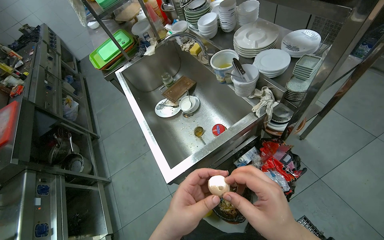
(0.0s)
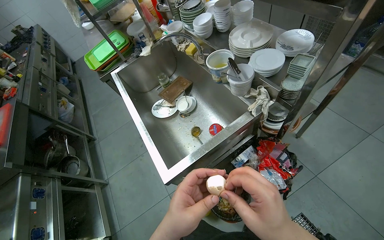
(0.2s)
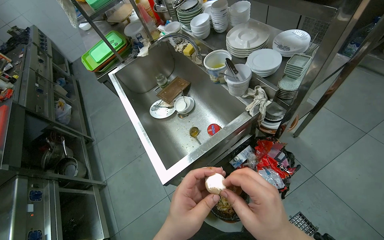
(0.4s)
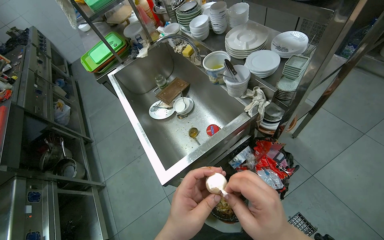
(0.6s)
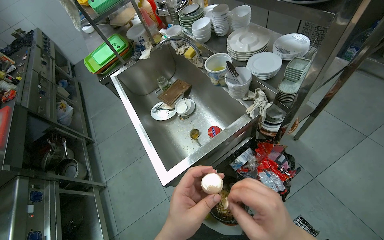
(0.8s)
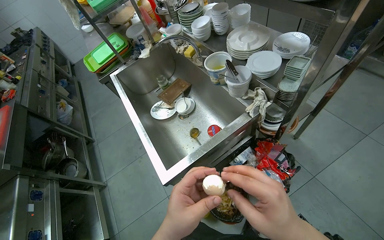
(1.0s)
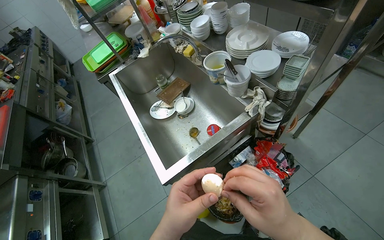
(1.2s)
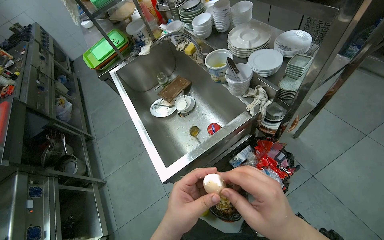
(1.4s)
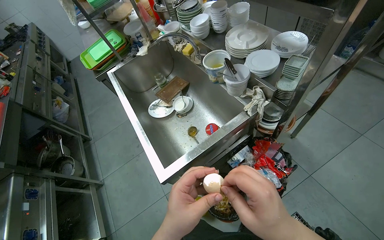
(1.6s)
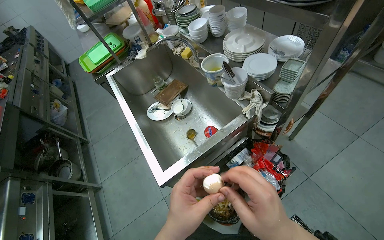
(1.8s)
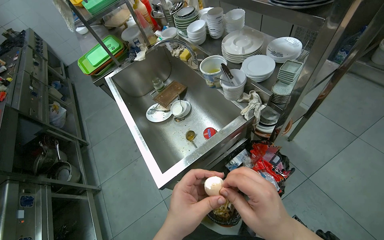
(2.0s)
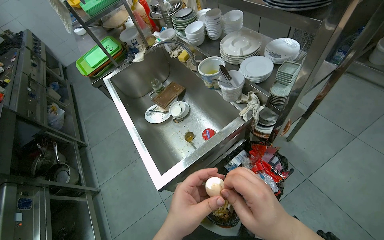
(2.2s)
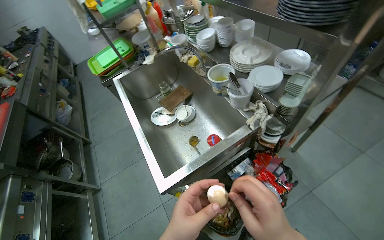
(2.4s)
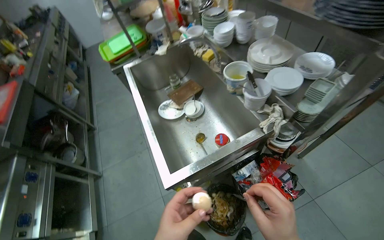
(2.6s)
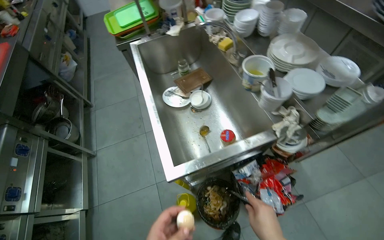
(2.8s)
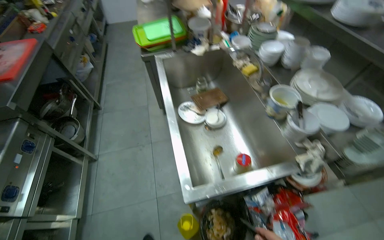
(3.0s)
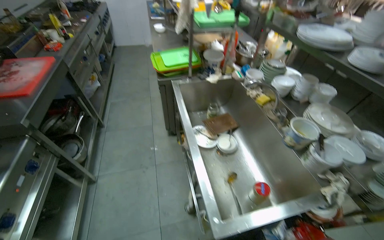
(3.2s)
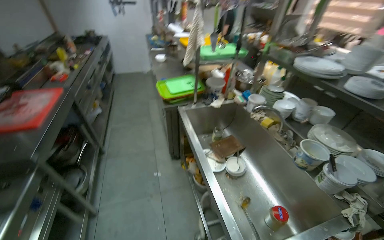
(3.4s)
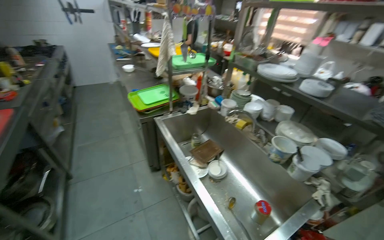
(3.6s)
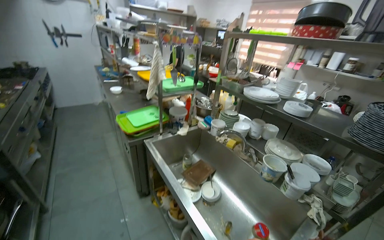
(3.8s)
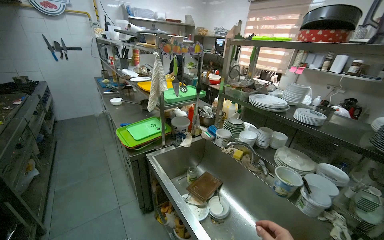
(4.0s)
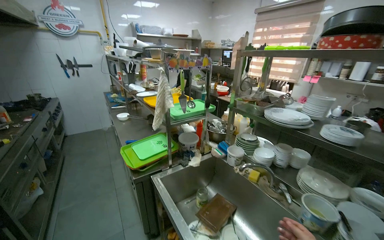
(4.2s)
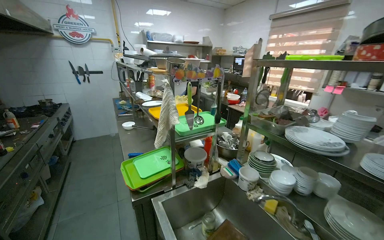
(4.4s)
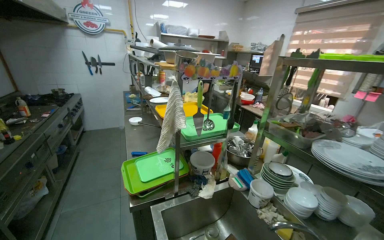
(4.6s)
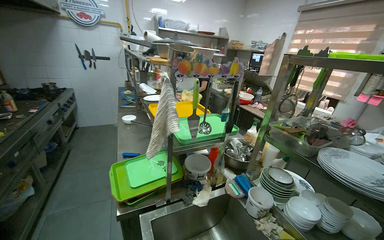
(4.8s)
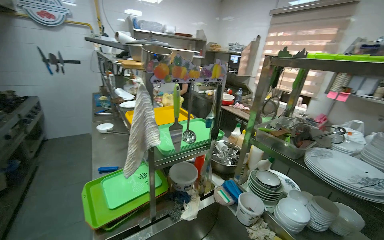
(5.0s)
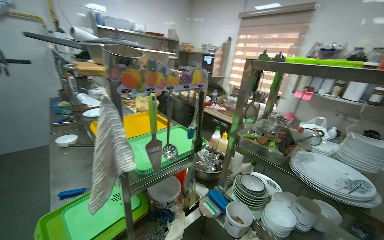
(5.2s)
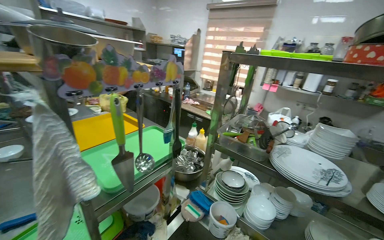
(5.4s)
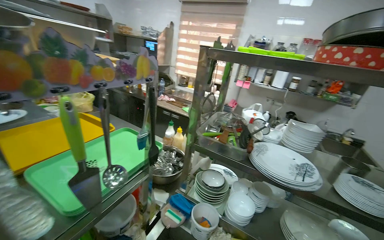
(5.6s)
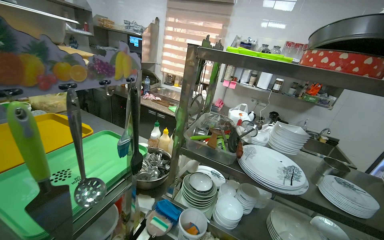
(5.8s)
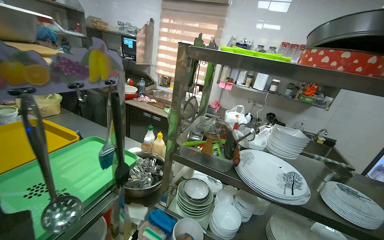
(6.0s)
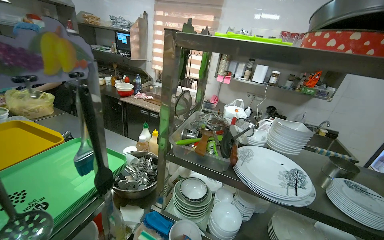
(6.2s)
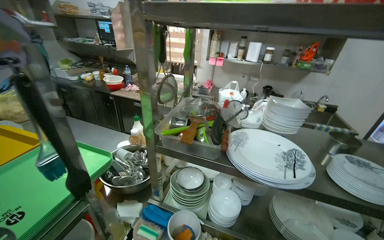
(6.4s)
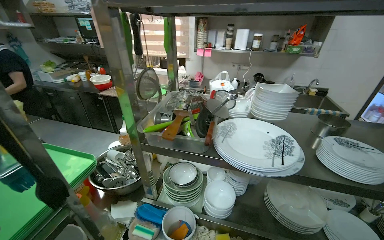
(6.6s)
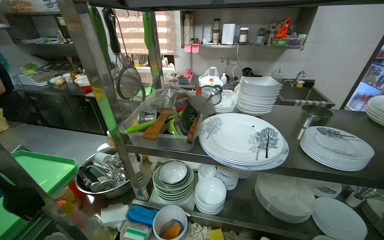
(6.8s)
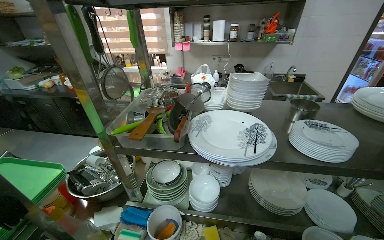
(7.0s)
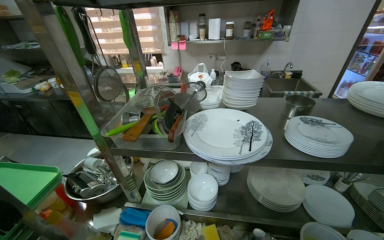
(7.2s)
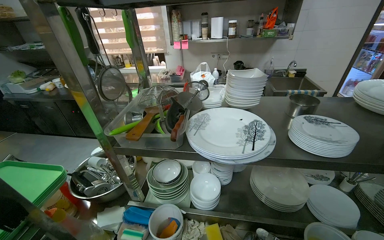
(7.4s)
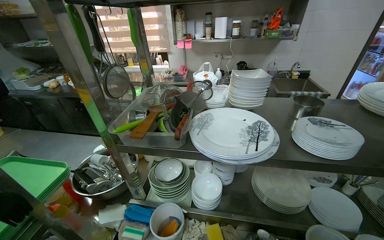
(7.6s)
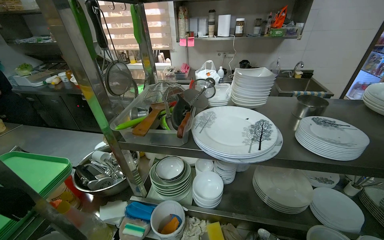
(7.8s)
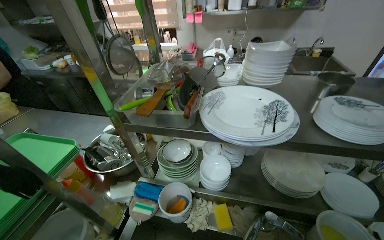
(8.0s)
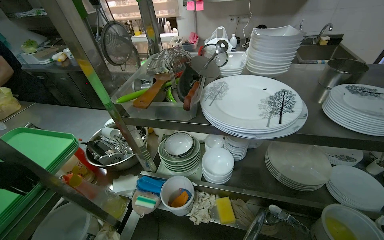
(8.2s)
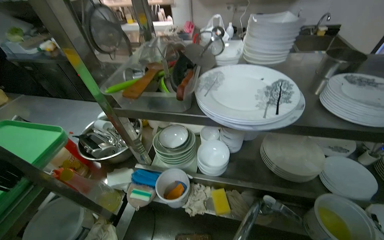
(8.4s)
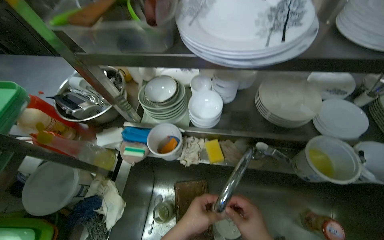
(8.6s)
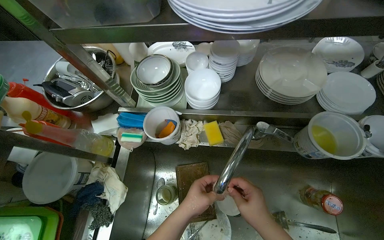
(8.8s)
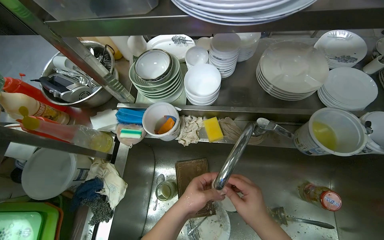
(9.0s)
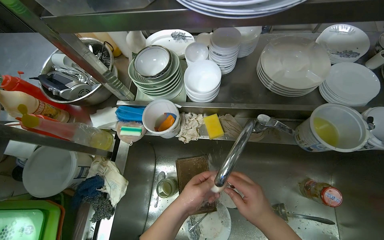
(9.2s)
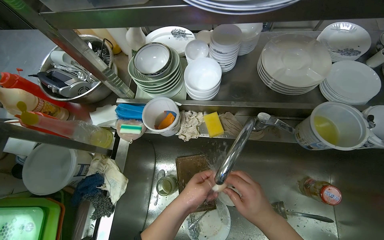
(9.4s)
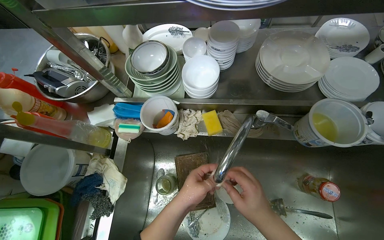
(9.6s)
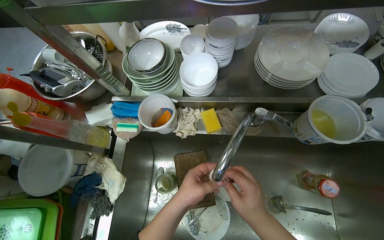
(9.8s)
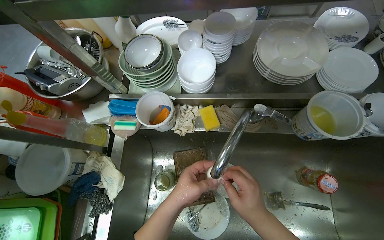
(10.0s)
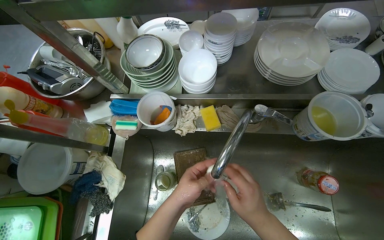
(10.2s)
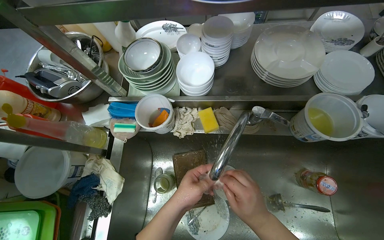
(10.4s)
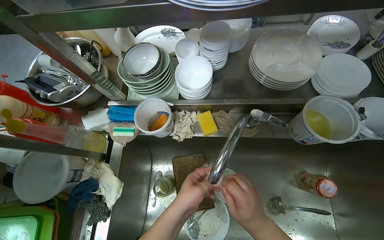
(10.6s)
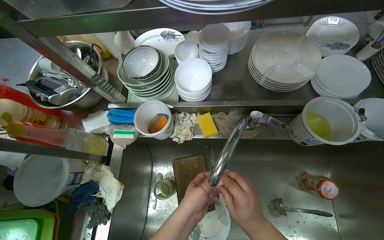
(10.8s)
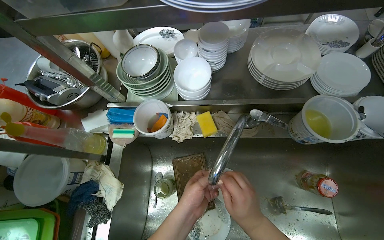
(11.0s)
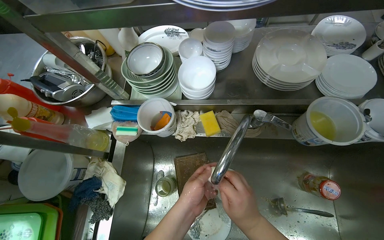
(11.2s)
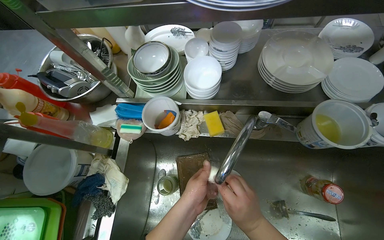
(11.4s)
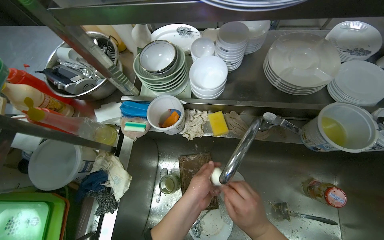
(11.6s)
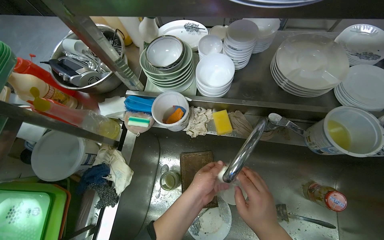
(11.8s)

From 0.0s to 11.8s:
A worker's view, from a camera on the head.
Job: preparing food.
The whole recording: Peeling and washing a boiled egg. The worker peels the shell off a boiled egg and then washes it under running water.
From 3.0s to 4.4s: The camera travels approximately 50 cm. The view tips upward by approximately 30 degrees.
From 4.4s to 6.0s: The head travels roughly 60 cm. The view swings approximately 40 degrees to the right.
From 7.4s to 8.8s: The wearer looks roughly 35 degrees further downward.
From 8.8s to 11.8s: The hands work in one place, with small movements.

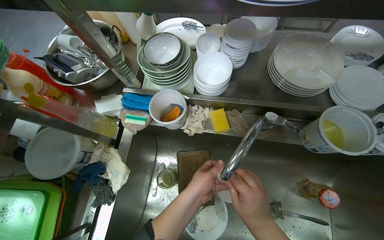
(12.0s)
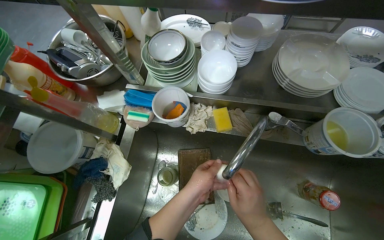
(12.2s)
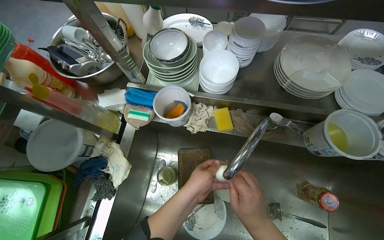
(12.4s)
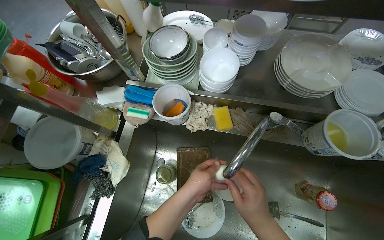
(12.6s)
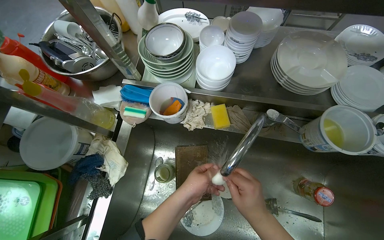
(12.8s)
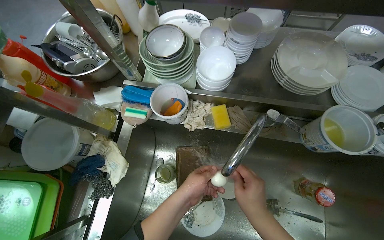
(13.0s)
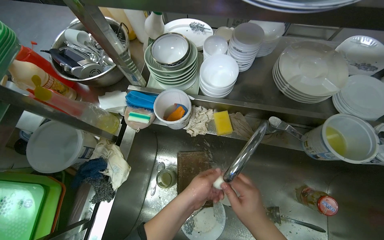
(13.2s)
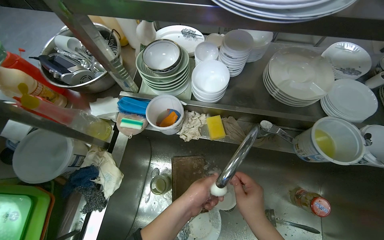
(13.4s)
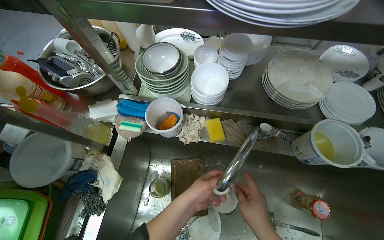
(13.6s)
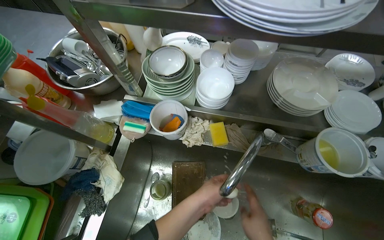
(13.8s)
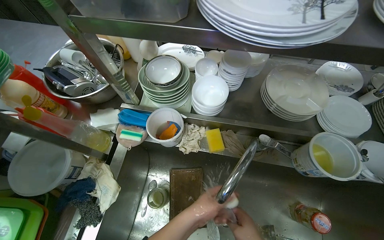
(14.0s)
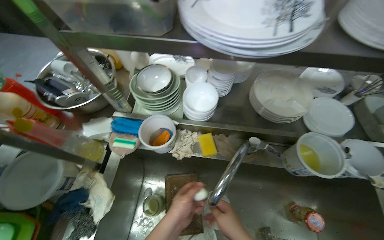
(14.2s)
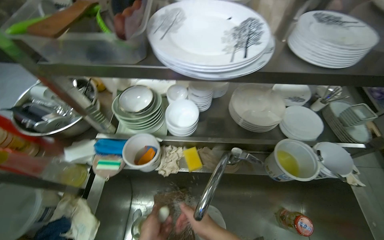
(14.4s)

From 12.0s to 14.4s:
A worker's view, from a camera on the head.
Job: preparing food.
The whole recording: Peeling and washing a boiled egg. The worker peels the shell off a boiled egg and then washes it under running water.
From 12.0s to 13.2s: The hands make small movements and keep their place.
From 13.2s to 14.4s: The camera pitches upward, by approximately 15 degrees.

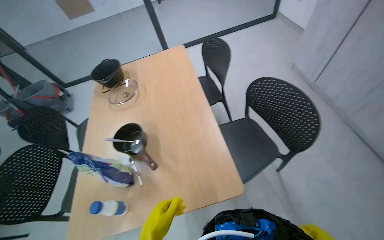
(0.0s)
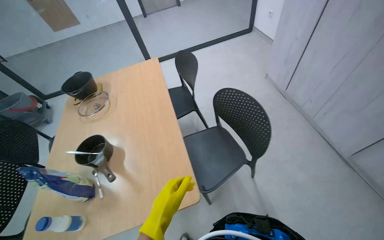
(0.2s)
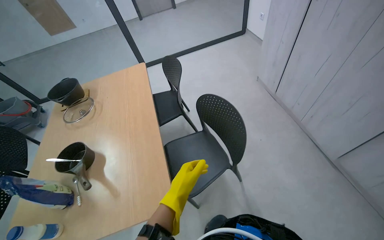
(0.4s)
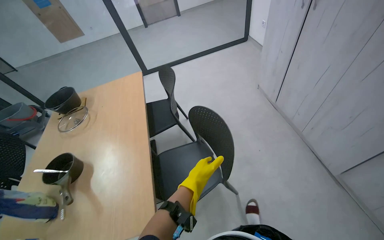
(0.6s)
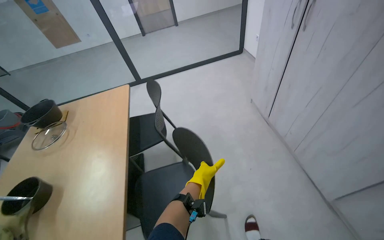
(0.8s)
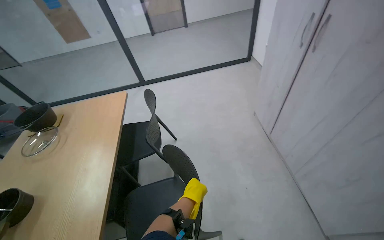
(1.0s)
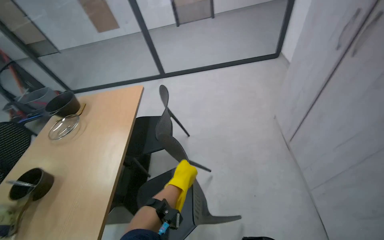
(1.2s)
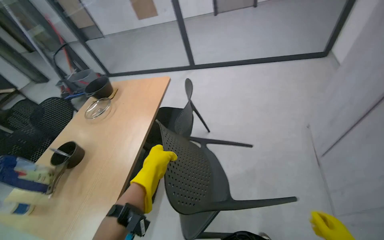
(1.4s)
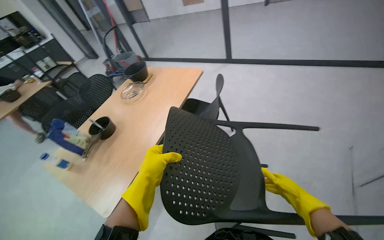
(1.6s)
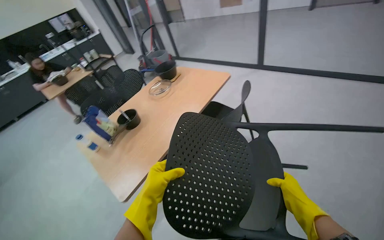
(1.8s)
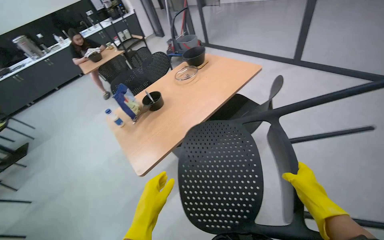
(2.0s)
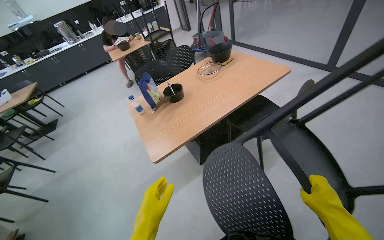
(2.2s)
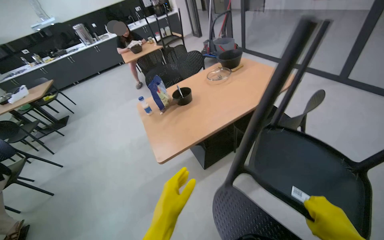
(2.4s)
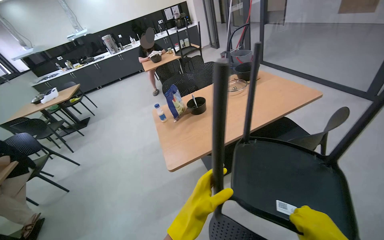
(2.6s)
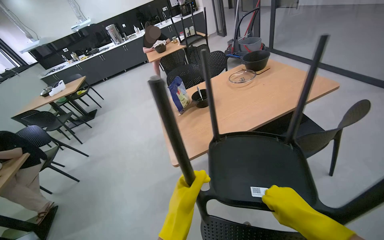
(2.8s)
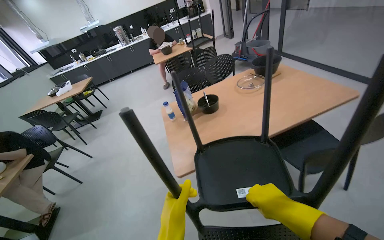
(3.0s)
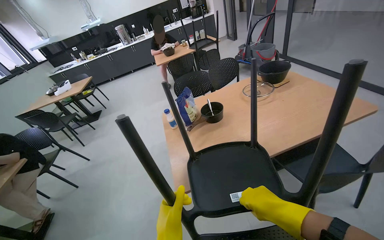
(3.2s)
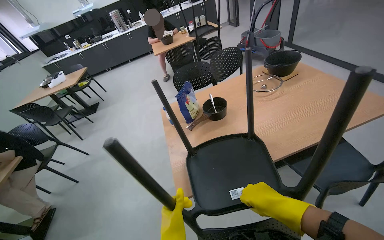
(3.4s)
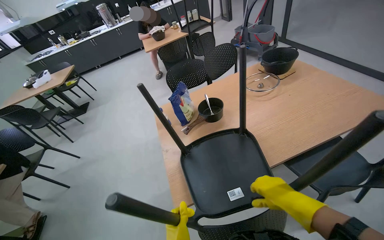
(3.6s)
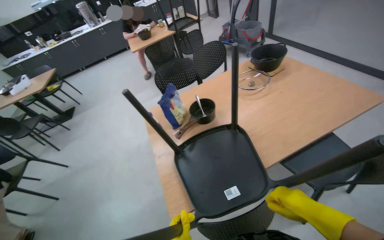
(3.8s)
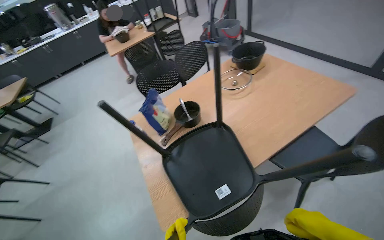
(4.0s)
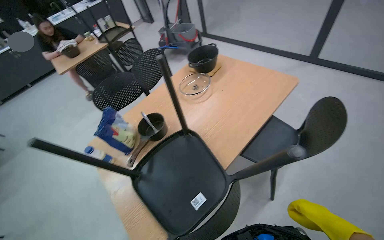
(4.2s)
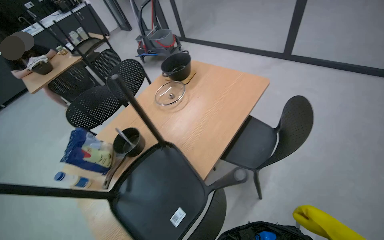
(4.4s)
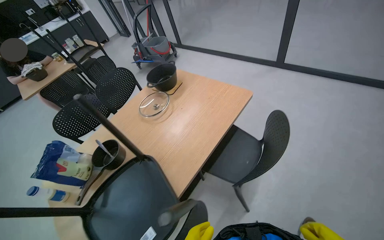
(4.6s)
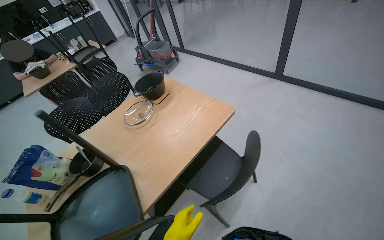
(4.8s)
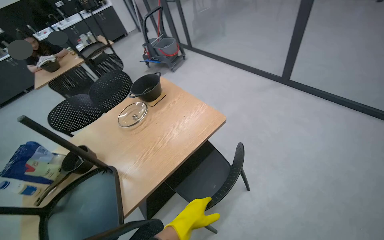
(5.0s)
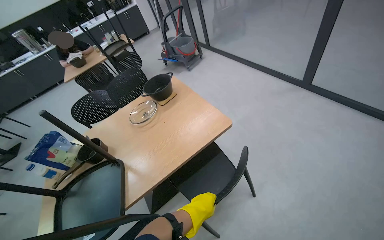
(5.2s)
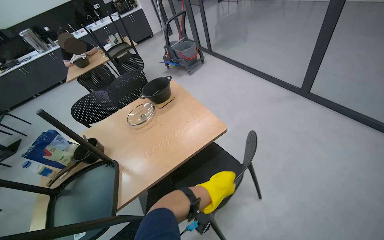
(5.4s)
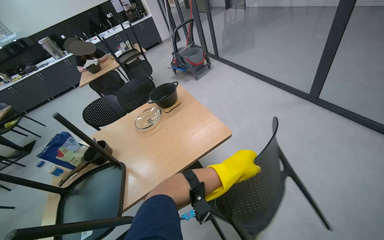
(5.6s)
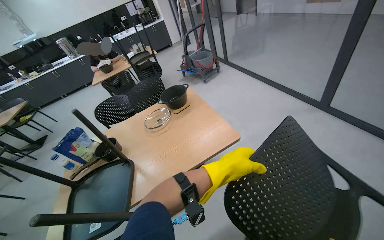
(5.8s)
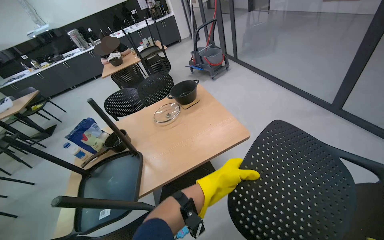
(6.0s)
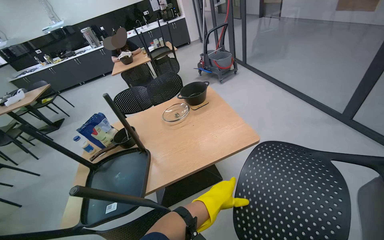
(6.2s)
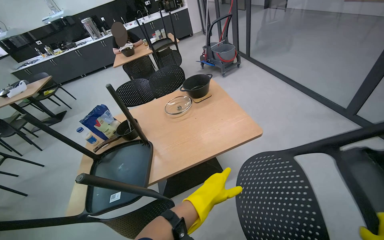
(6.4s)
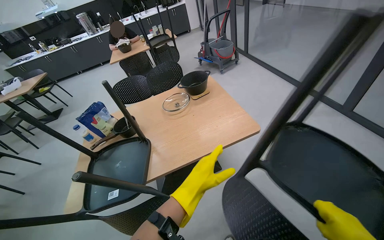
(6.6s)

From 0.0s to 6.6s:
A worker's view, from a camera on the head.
Job: organizing items.
The whole recording: Lifting chairs onto tables. The worker lifts chairs and places them upside down on the tables.
From 0.0s to 1.6s: The wearer moves some 70 cm. The head rotates some 40 degrees to the left.
From 1.6s to 3.2s: The head turns to the left by roughly 45 degrees.
From 3.2s to 5.0s: The camera is carried approximately 60 cm. The head turns to the right by approximately 25 degrees.
From 5.0s to 6.6s: The wearer looks roughly 20 degrees further to the left.
